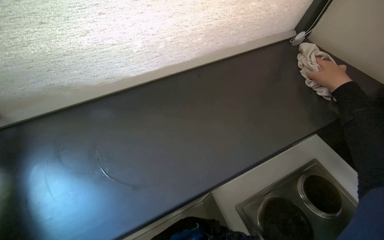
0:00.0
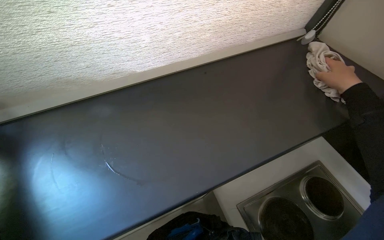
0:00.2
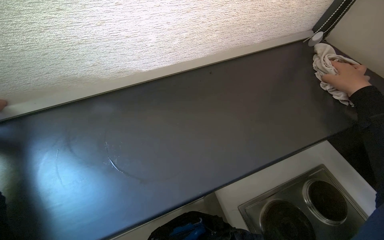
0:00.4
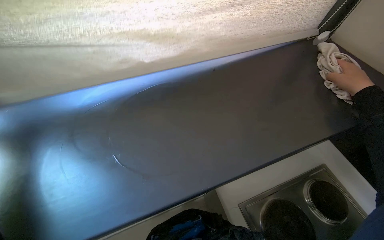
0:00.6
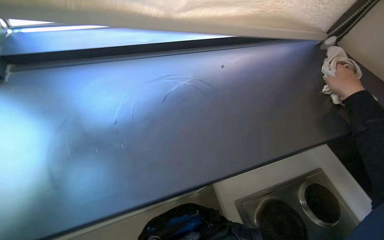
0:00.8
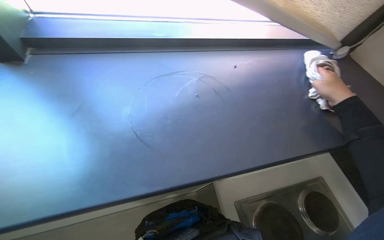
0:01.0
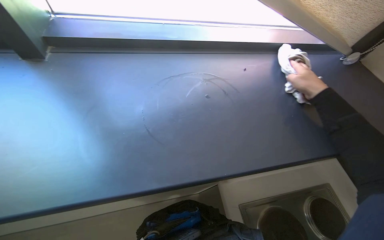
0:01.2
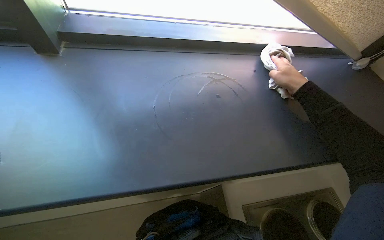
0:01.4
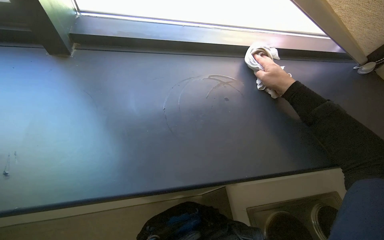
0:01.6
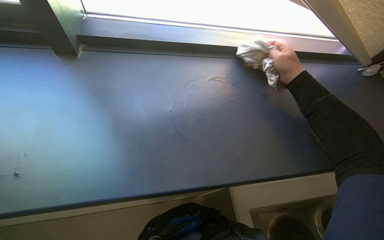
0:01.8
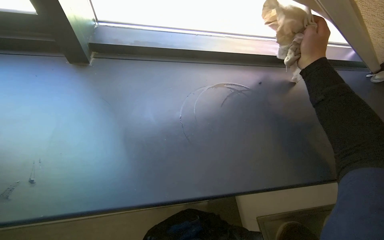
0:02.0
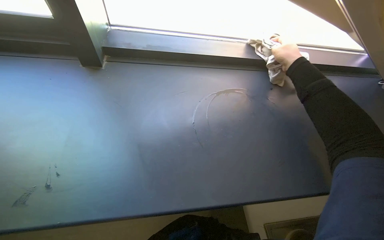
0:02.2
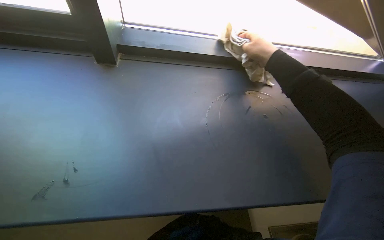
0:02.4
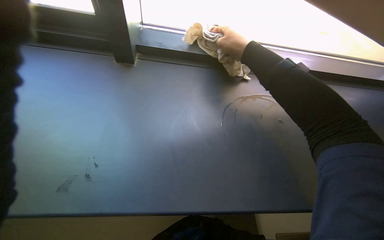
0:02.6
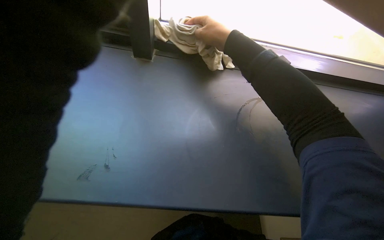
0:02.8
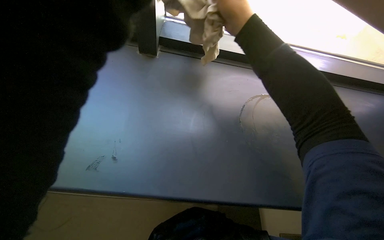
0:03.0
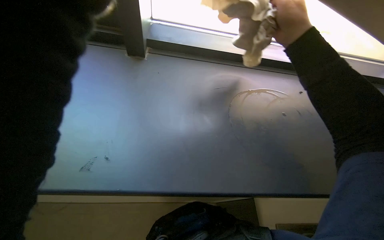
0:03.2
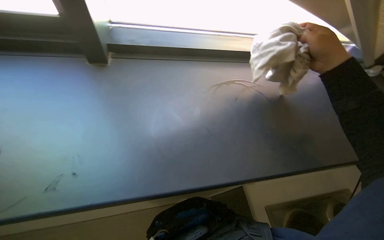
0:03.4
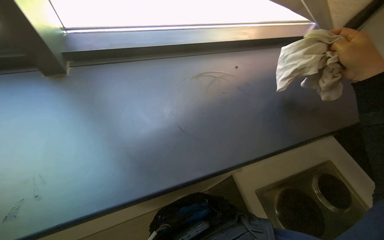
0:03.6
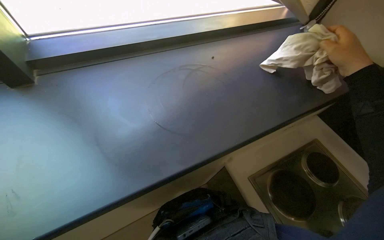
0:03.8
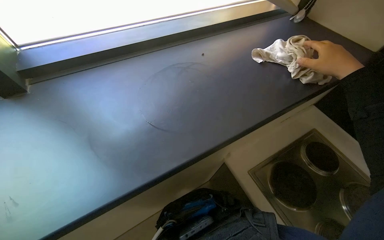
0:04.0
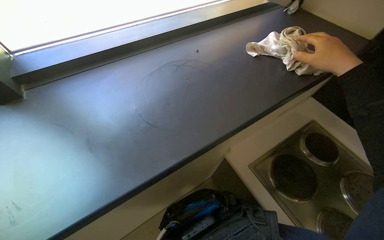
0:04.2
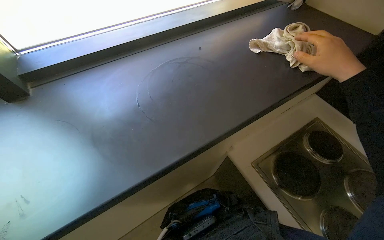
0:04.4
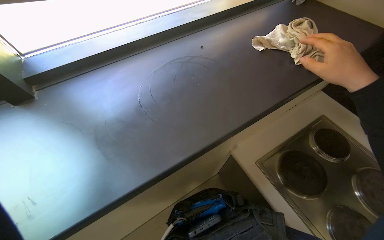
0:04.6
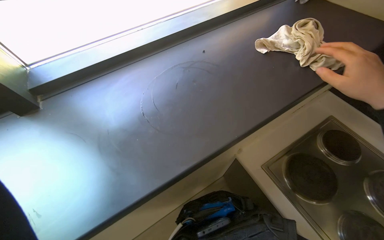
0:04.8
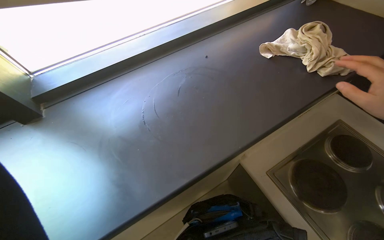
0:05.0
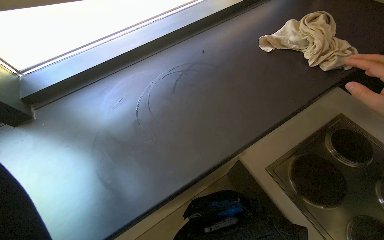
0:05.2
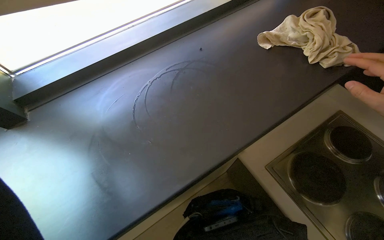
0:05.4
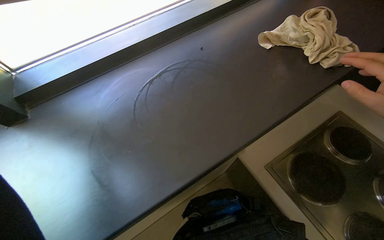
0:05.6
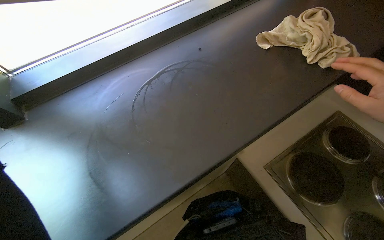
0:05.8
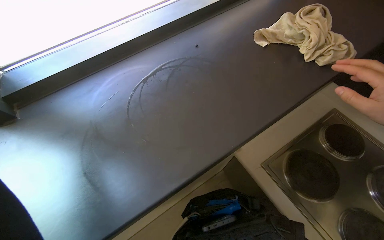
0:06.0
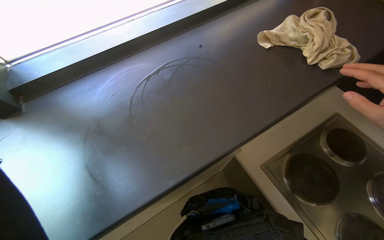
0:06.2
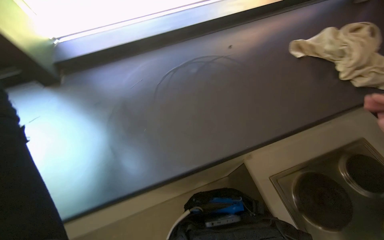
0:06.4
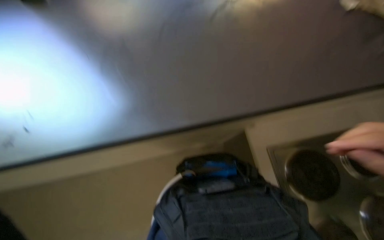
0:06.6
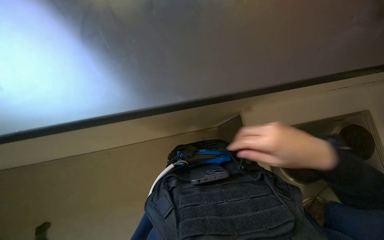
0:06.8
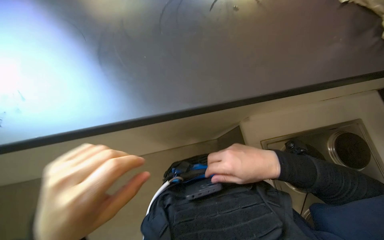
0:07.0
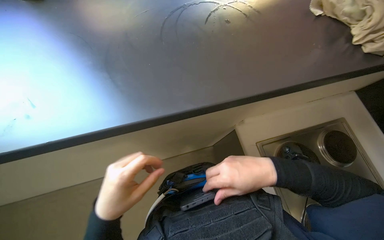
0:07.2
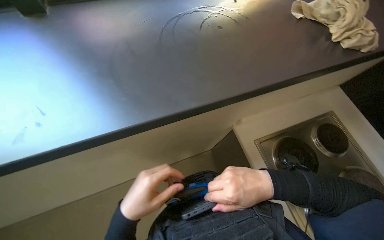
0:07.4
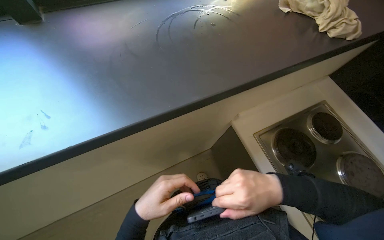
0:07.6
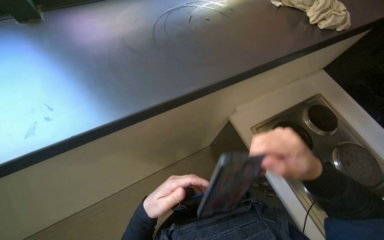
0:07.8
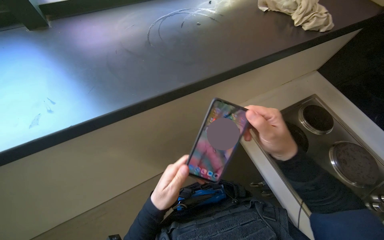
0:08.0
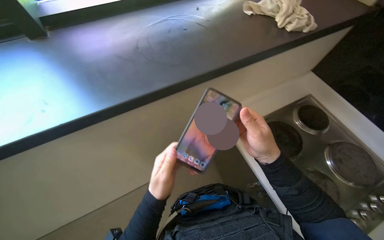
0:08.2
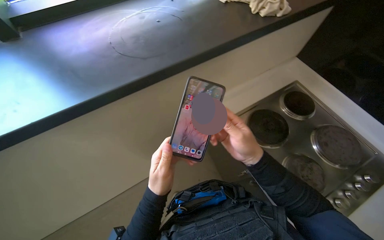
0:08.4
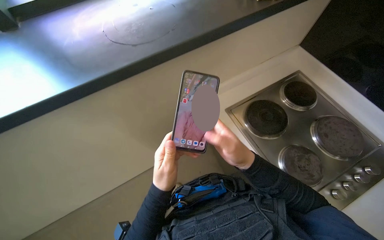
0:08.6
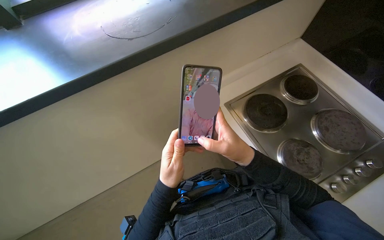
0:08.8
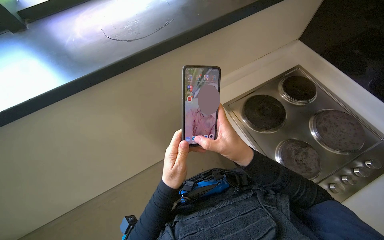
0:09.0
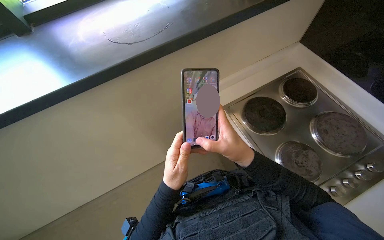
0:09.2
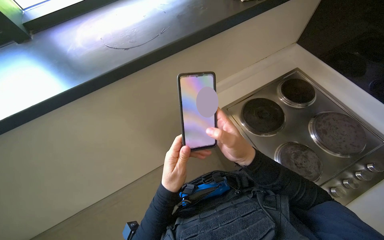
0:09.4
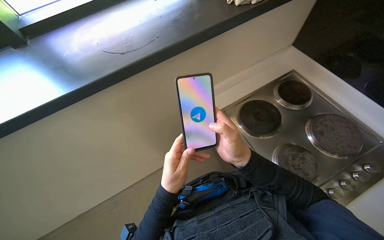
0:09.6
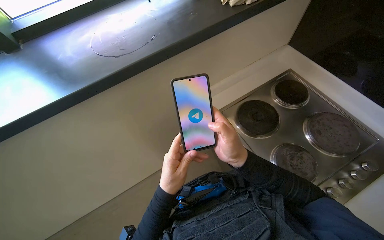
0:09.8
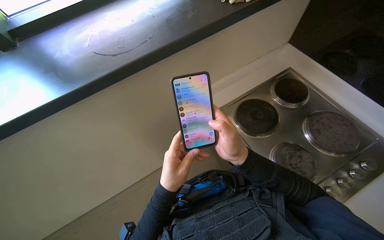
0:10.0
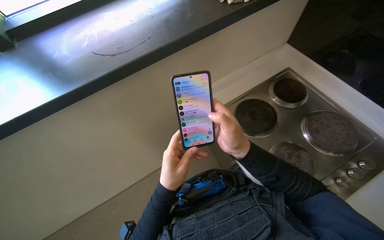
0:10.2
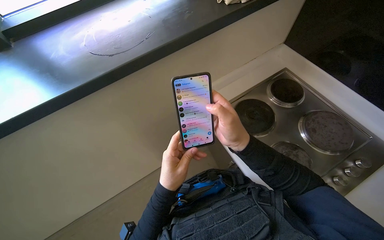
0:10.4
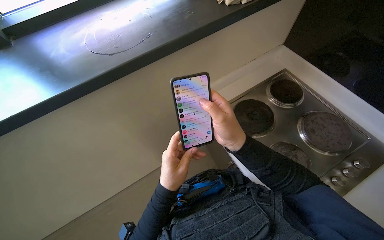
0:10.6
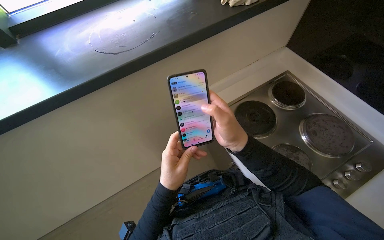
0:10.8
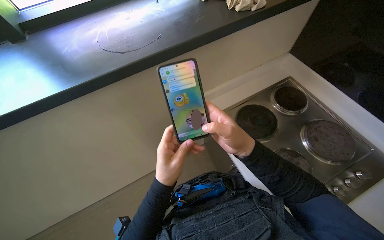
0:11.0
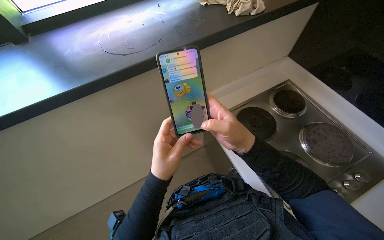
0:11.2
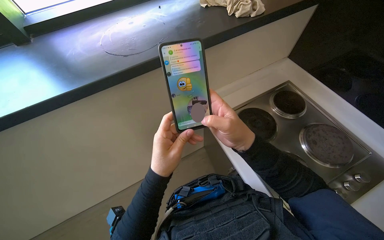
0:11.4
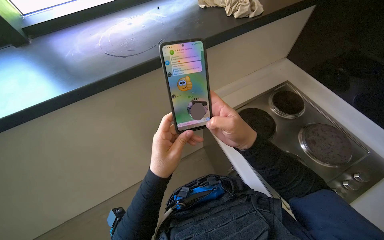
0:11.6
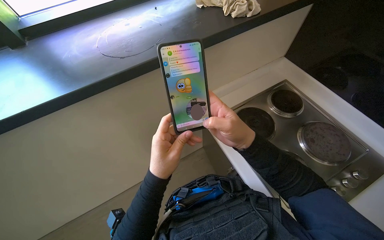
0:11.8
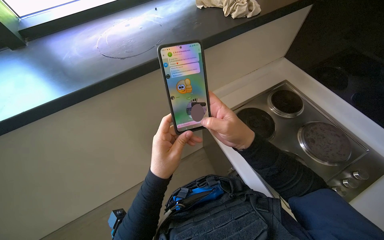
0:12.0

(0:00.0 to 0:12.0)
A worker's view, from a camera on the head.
Job: wiping surfaces.
The whole recording: Wiping kitchen countertop. The worker wipes the kitchen countertop with a cloth.
0:00.0 - 0:01.6: The right hand is displaced to the left by roughly 35 cm.
0:01.6 - 0:03.0: The right hand heads to the left, covering about 40 cm.
0:03.0 - 0:04.4: The scene rotates counterclockwise by about 35 degrees.
0:09.0 - 0:12.0: The hands work in one place, with small movements.

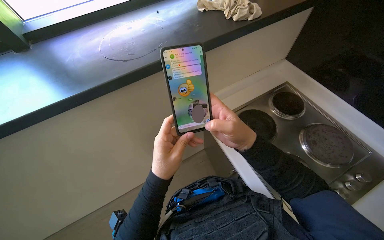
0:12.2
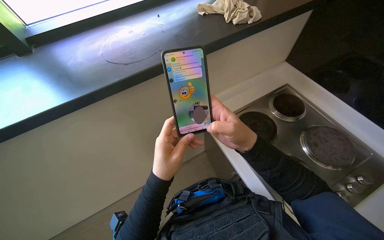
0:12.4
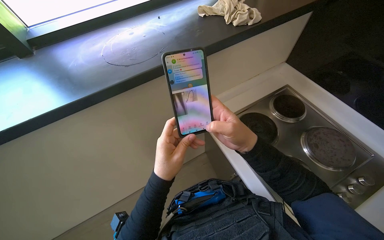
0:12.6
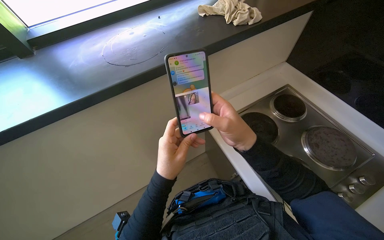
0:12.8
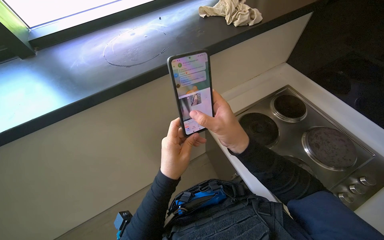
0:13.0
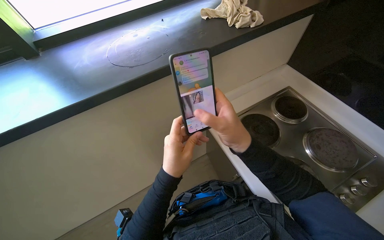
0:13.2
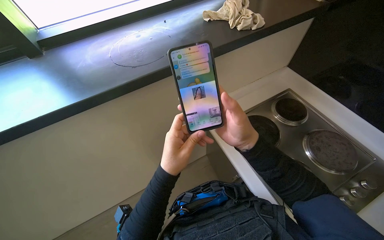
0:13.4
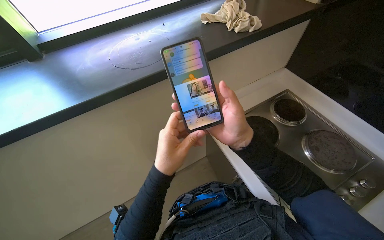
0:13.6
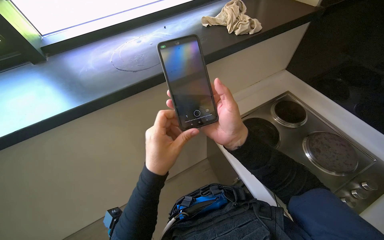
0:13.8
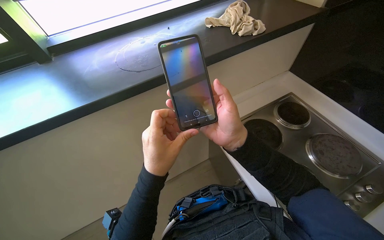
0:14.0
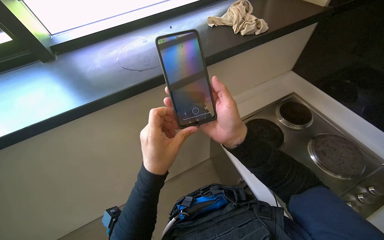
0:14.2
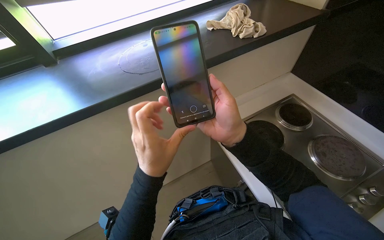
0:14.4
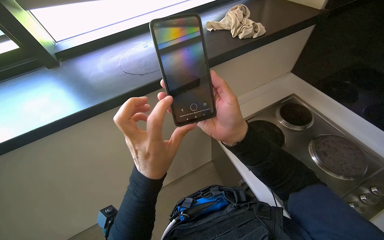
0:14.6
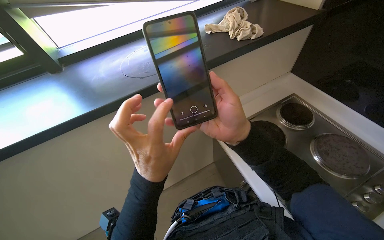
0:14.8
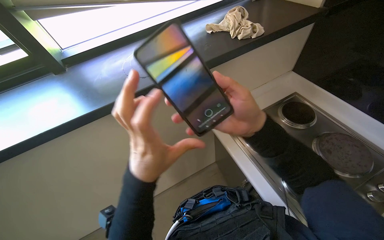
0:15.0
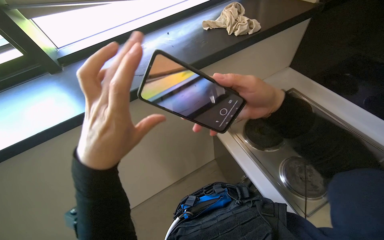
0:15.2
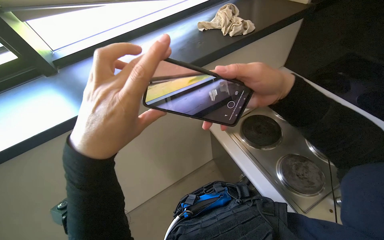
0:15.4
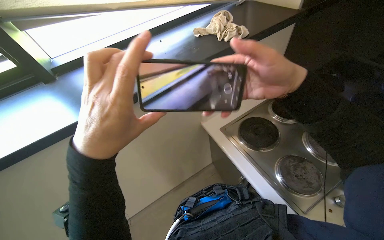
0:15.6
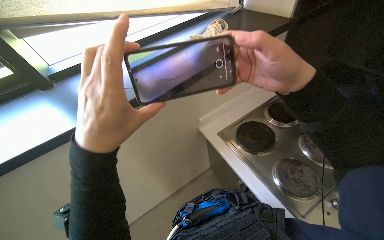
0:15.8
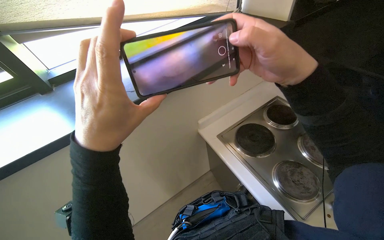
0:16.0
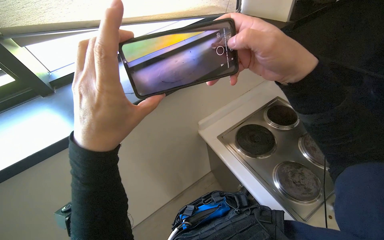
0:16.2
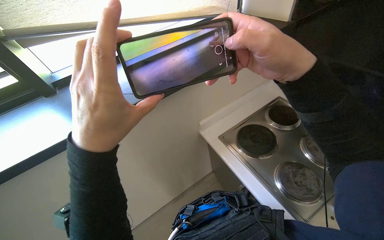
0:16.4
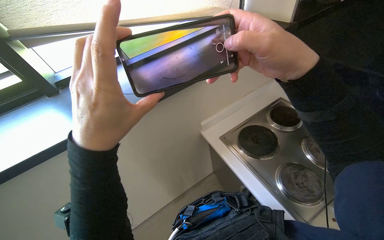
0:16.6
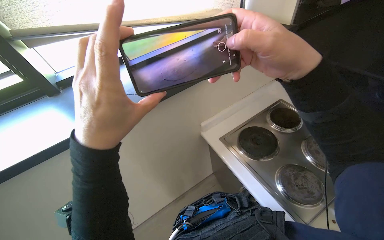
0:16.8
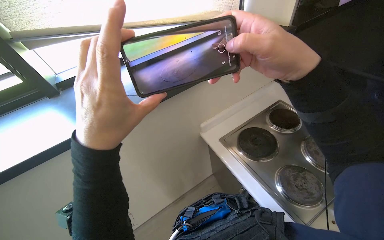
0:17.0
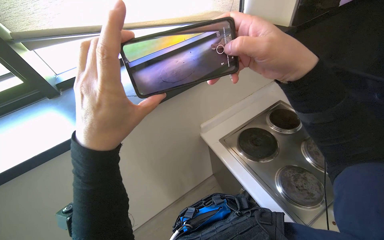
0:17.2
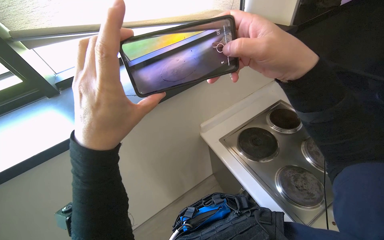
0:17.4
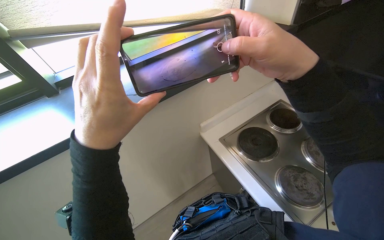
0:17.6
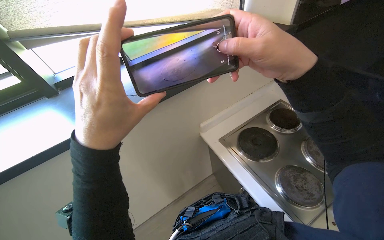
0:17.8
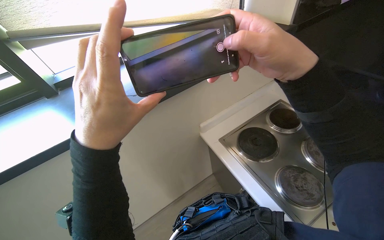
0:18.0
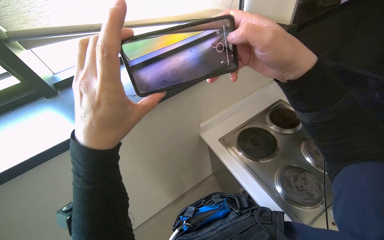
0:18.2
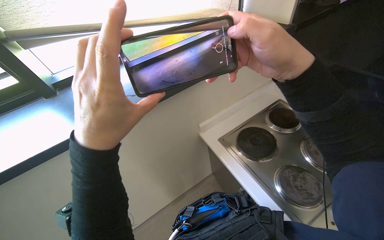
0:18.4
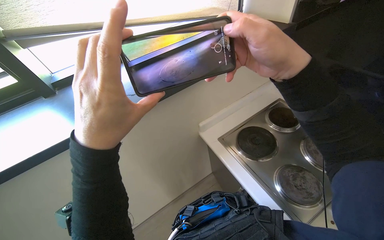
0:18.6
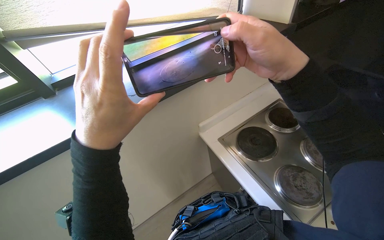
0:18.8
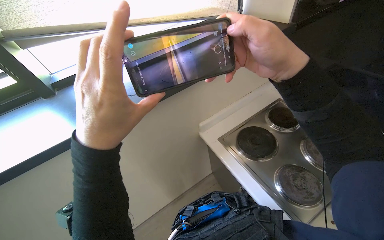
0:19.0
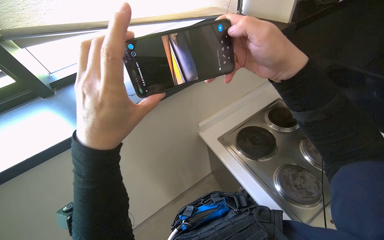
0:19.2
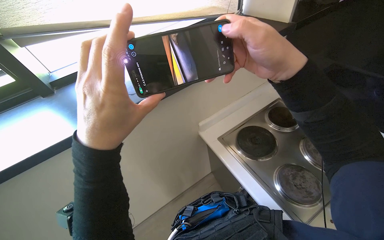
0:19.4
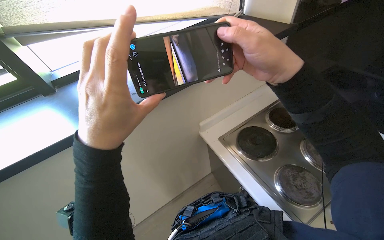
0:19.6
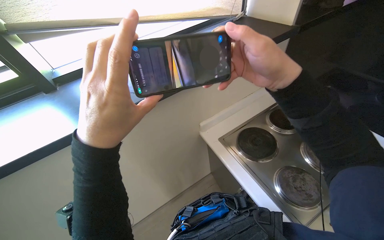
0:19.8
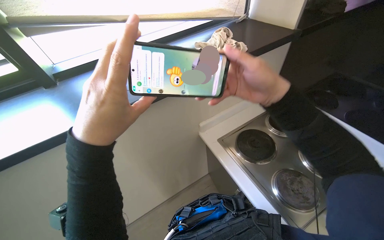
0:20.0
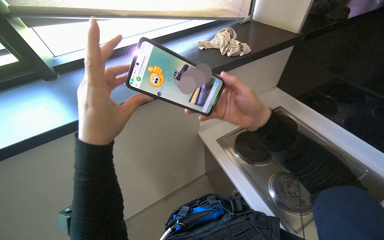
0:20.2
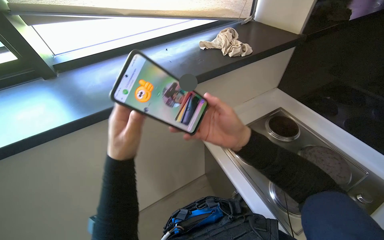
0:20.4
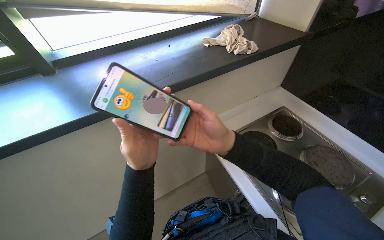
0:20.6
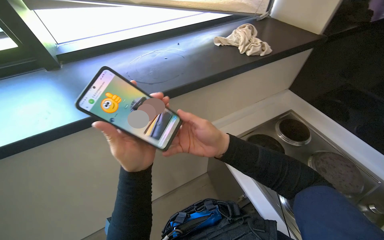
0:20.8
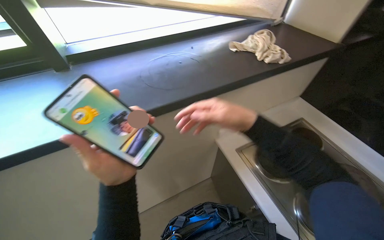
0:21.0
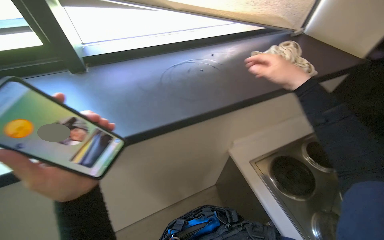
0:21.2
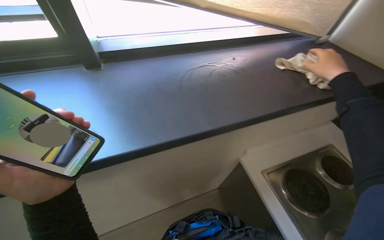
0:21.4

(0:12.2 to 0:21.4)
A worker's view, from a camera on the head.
Job: wiping surfaces.
The whole recording: Wiping kitchen countertop. The worker wipes the kitchen countertop with a cloth.
0:12.2 - 0:13.8: The hands stay close to where they were, moving slightly.
0:13.8 - 0:15.2: The left hand moves nearer to the camera, about 10 cm.
0:15.2 - 0:16.8: The right hand shifts roughly 10 cm nearer to the camera.
0:16.8 - 0:19.8: The hands make small movements and keep their place.
0:19.8 - 0:21.4: The right hand moves farther from the camera, roughly 25 cm. Meanwhile the left hand heads to the left, covering about 30 cm, and reaches approximately 15 cm farther from the camera, then returns.
